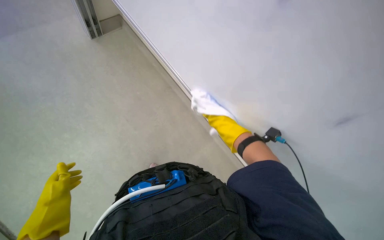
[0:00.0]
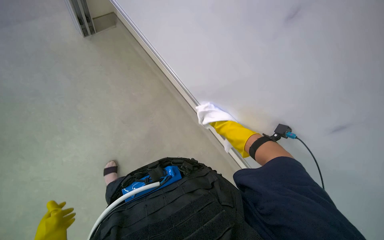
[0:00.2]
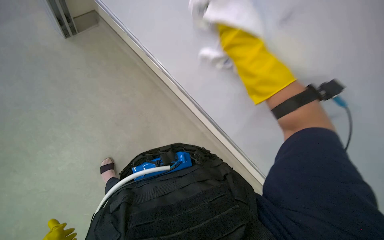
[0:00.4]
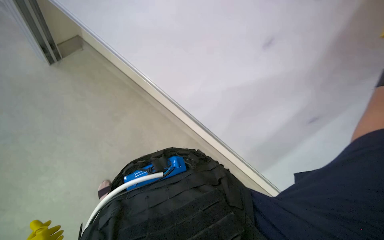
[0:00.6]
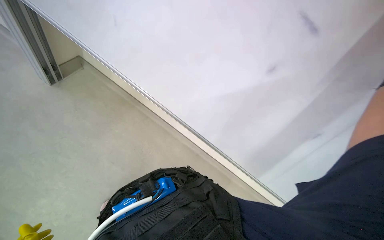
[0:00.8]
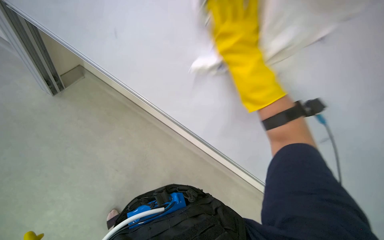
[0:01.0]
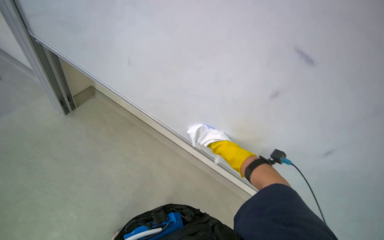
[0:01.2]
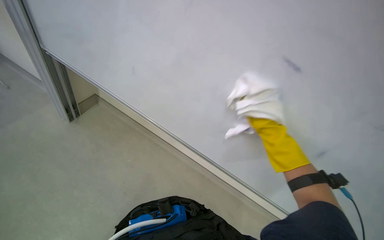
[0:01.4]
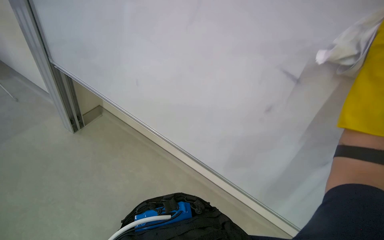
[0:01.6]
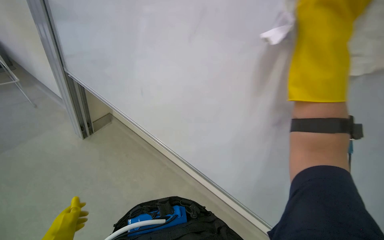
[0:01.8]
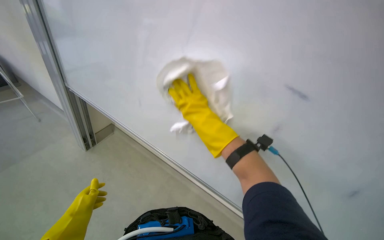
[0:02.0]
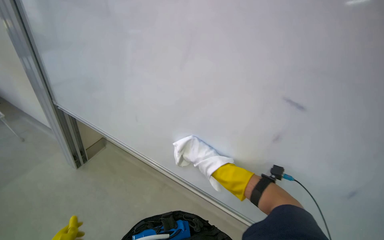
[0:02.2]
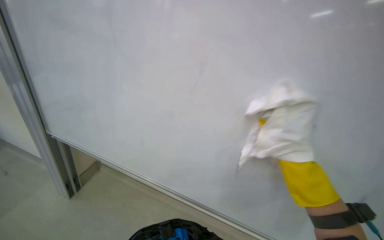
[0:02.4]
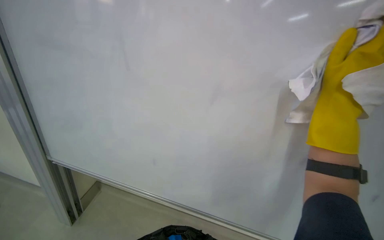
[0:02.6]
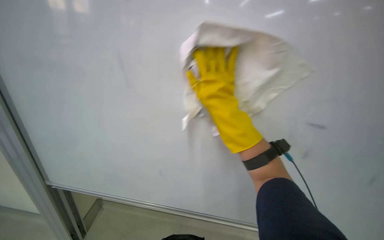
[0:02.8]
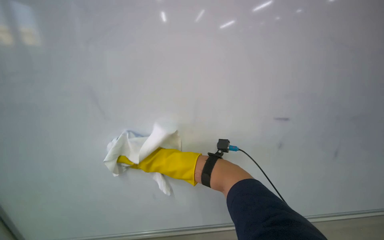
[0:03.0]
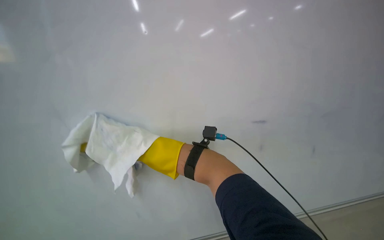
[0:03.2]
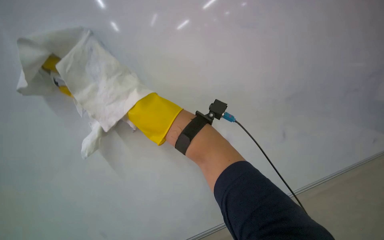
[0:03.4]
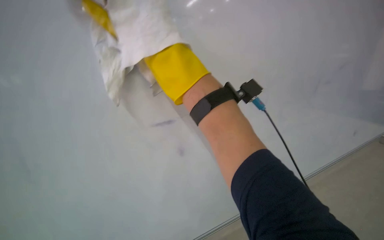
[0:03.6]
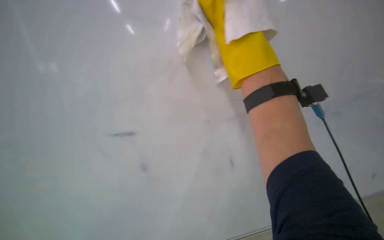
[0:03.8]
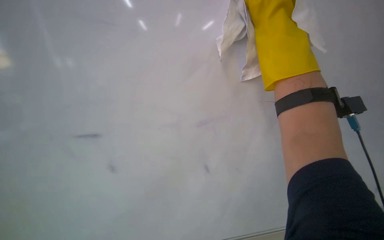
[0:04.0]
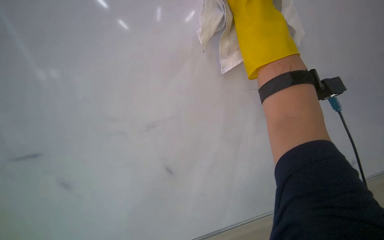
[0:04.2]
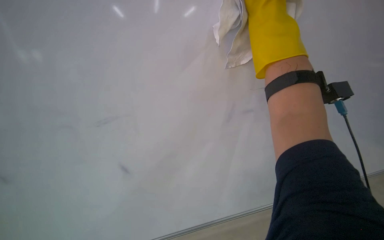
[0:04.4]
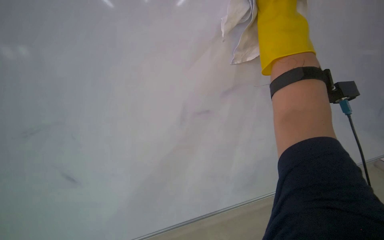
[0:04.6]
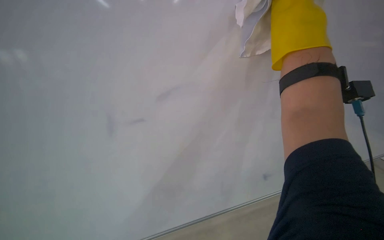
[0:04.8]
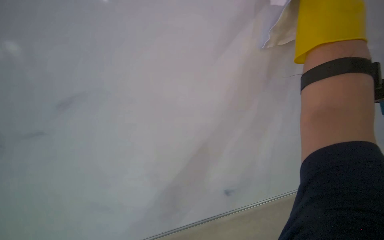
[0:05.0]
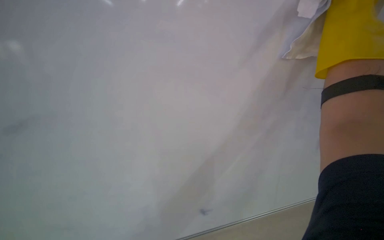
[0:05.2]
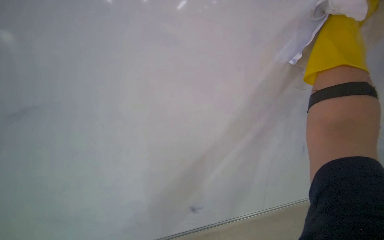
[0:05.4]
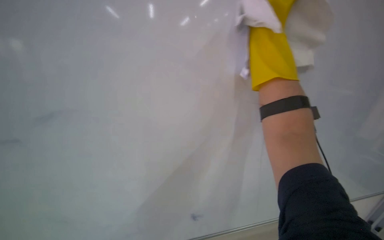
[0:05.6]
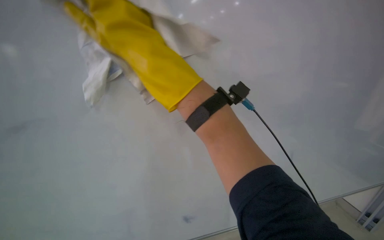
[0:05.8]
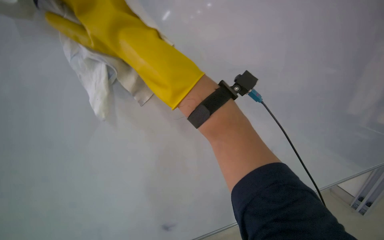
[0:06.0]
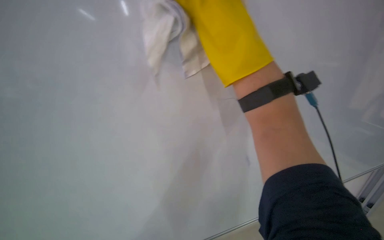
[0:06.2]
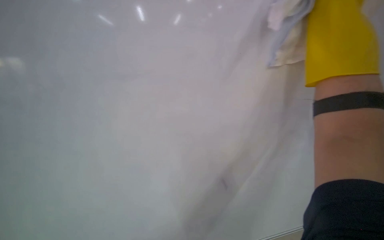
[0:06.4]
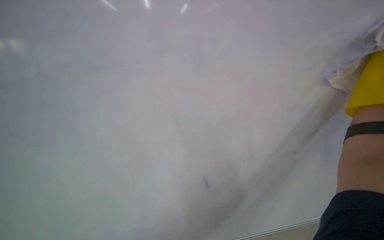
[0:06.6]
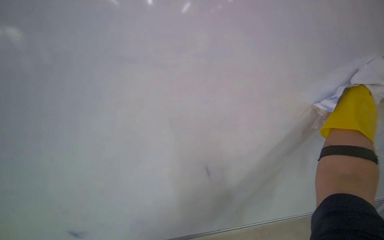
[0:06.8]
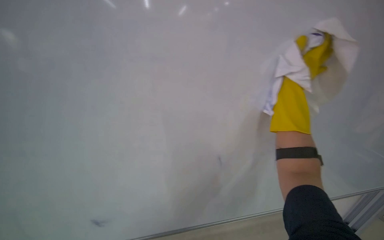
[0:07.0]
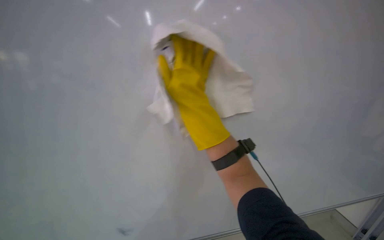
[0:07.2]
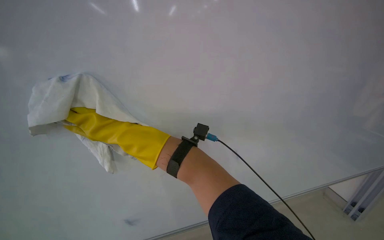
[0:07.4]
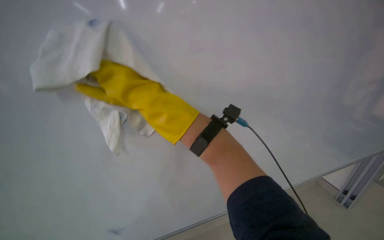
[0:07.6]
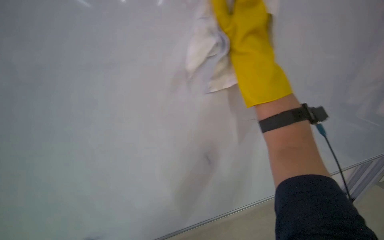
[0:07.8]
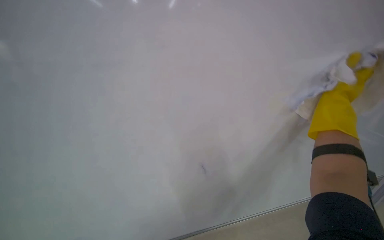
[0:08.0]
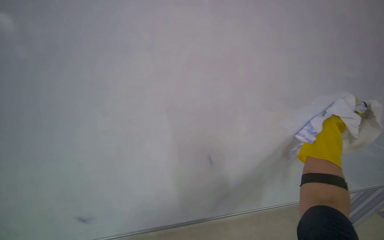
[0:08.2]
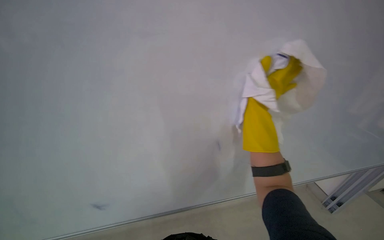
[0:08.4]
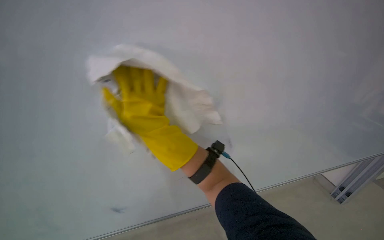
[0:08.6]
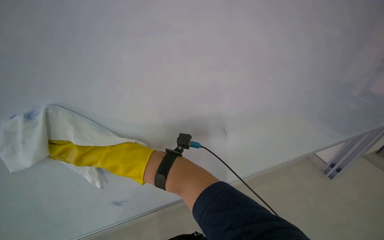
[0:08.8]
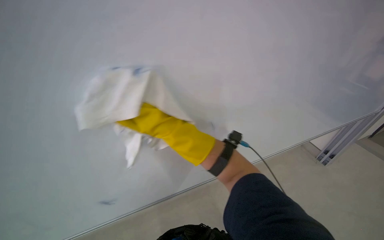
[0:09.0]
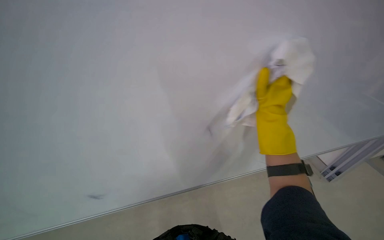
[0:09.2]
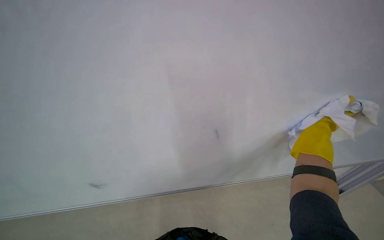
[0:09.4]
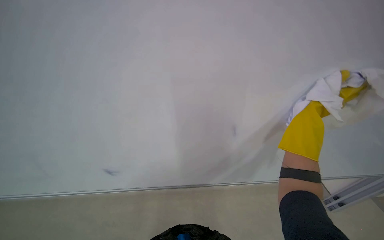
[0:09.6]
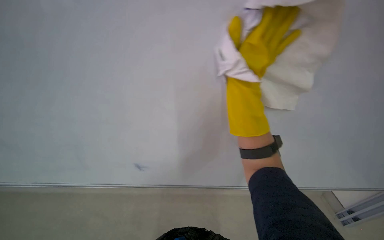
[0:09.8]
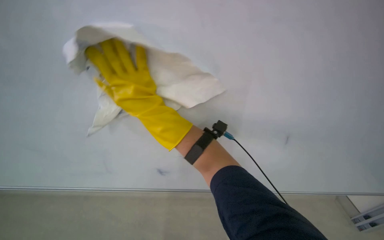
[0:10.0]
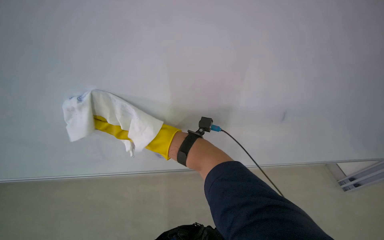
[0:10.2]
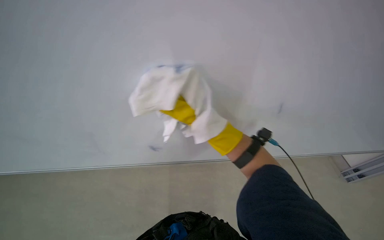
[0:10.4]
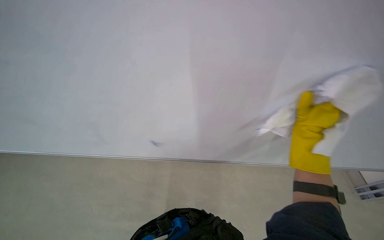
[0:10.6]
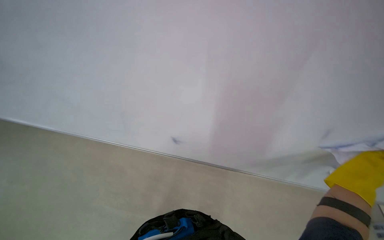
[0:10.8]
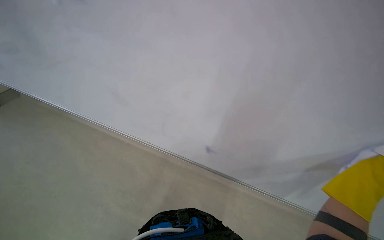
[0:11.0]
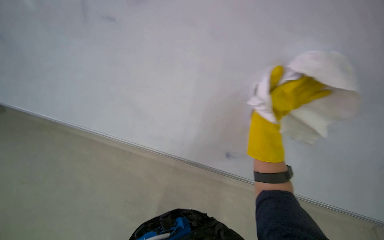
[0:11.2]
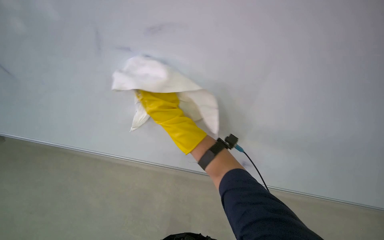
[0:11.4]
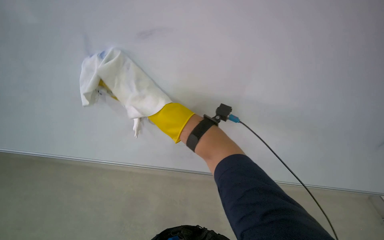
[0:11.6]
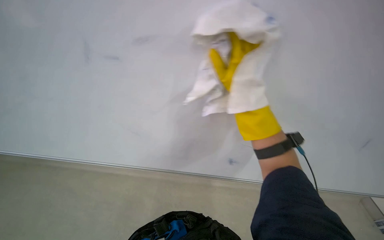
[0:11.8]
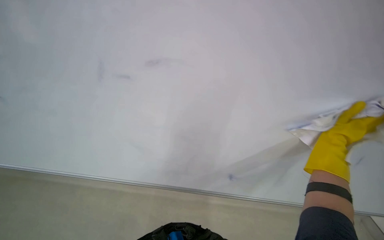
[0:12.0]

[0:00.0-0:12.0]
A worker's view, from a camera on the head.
Job: wiping surfaces.
The whole recording: Wiping whiteboard surface. The worker wipes the whiteboard surface with a white cloth.
0:01.6 to 0:03.0: The view tips upward by about 25 degrees. Everything in view rotates about 30 degrees counterclockwise.
0:03.0 to 0:04.4: The head rotates about 70 degrees to the left.
0:04.4 to 0:06.0: The wearer looks about 10 degrees further downward.
0:10.4 to 0:12.0: The scene turns approximately 30 degrees counterclockwise in the picture.

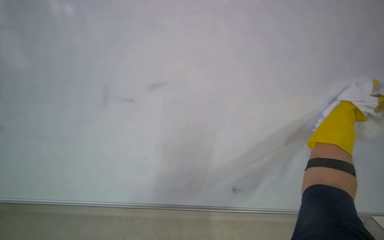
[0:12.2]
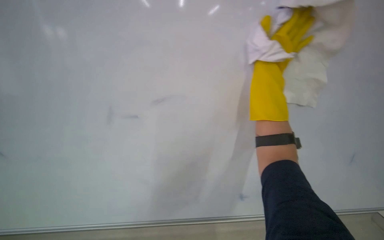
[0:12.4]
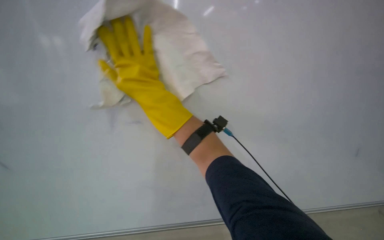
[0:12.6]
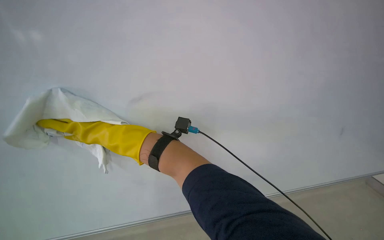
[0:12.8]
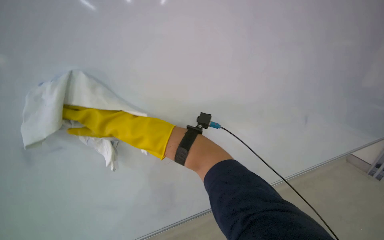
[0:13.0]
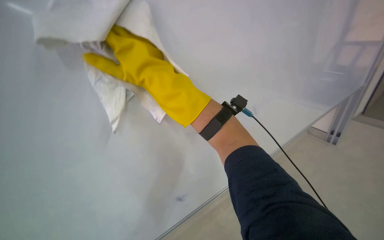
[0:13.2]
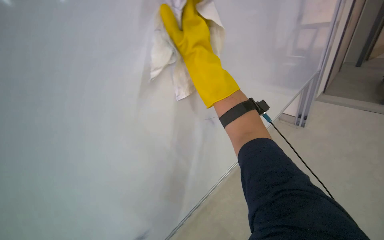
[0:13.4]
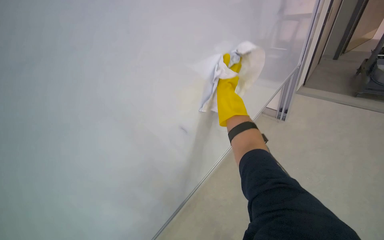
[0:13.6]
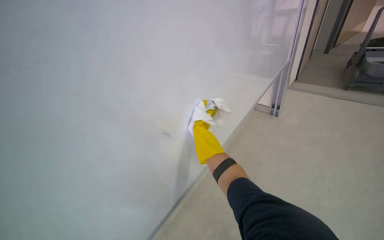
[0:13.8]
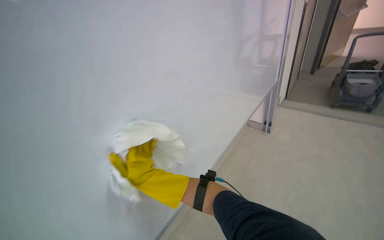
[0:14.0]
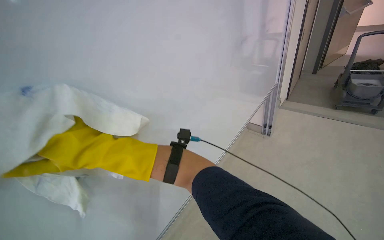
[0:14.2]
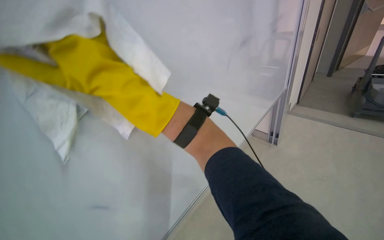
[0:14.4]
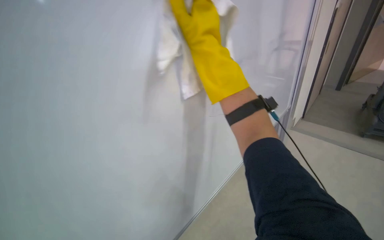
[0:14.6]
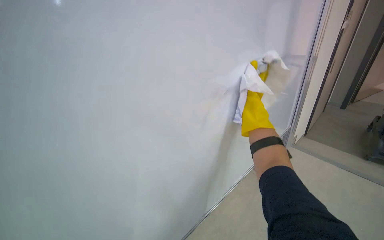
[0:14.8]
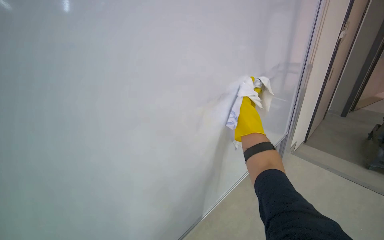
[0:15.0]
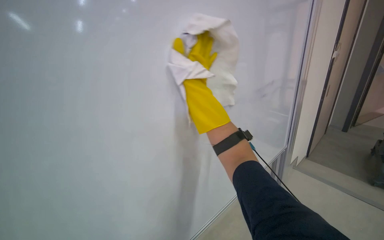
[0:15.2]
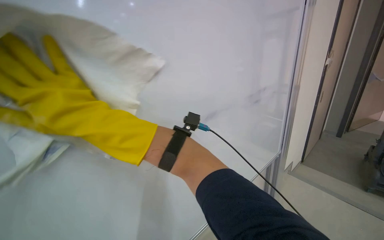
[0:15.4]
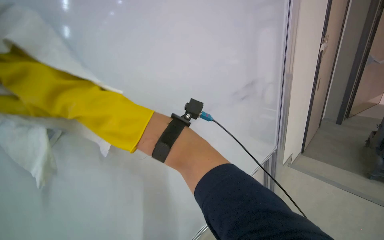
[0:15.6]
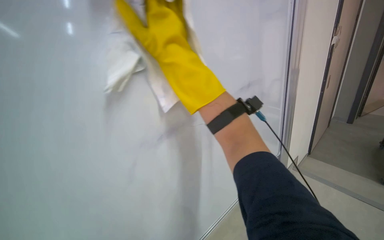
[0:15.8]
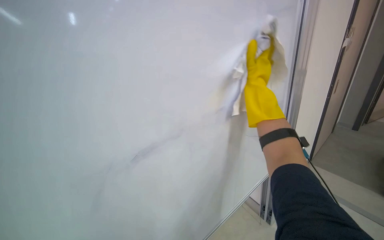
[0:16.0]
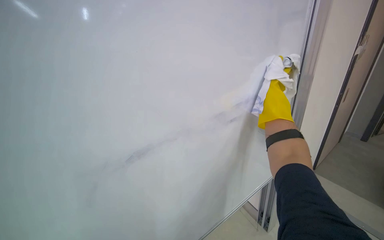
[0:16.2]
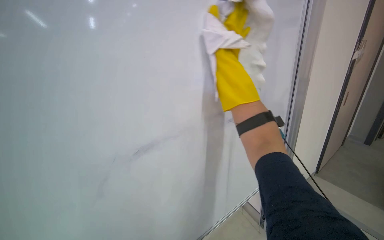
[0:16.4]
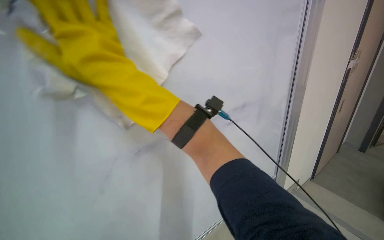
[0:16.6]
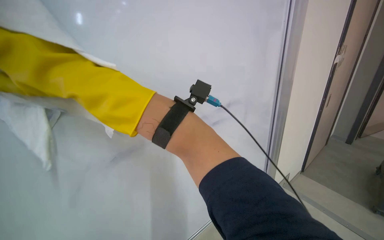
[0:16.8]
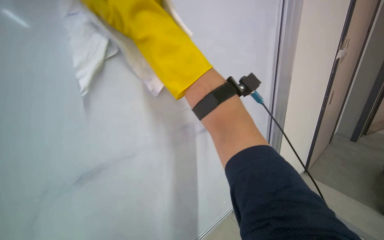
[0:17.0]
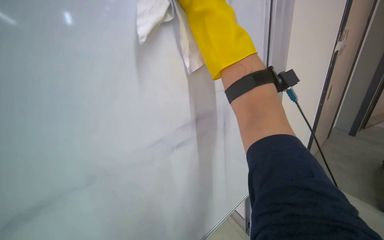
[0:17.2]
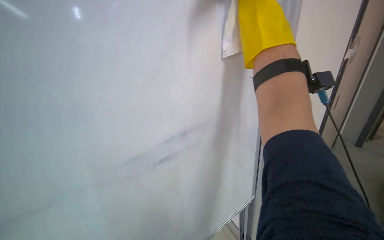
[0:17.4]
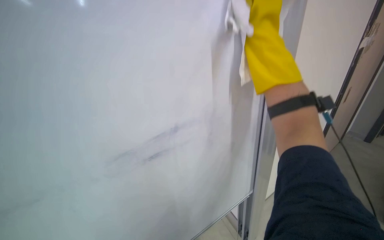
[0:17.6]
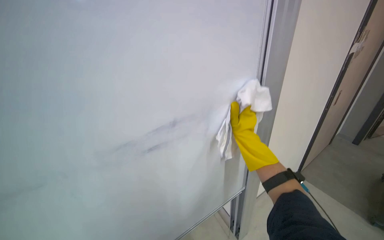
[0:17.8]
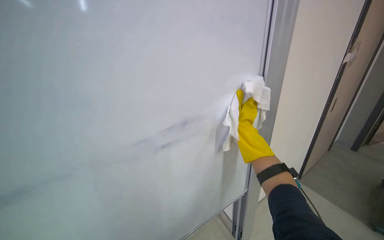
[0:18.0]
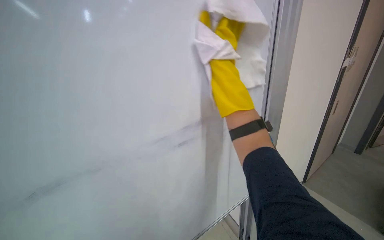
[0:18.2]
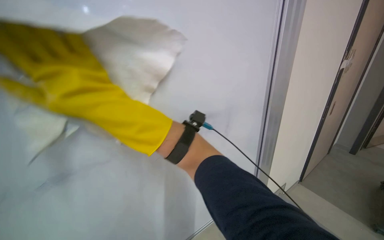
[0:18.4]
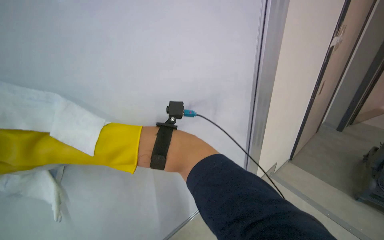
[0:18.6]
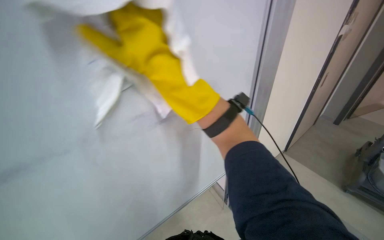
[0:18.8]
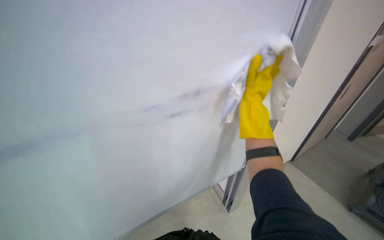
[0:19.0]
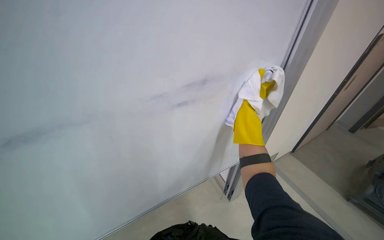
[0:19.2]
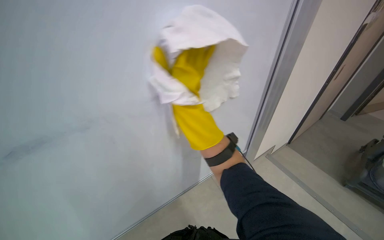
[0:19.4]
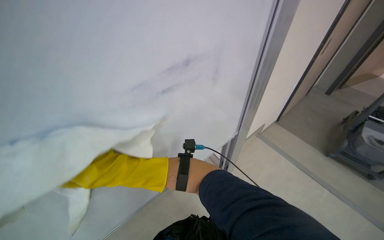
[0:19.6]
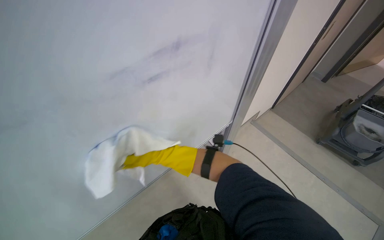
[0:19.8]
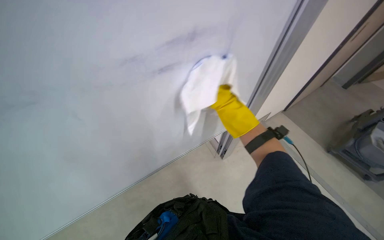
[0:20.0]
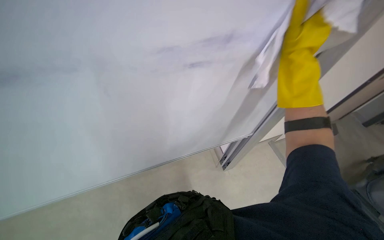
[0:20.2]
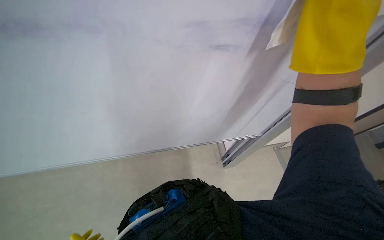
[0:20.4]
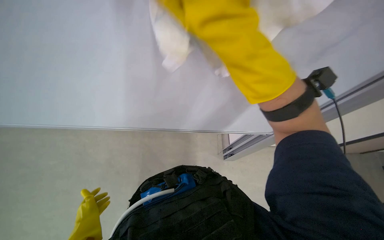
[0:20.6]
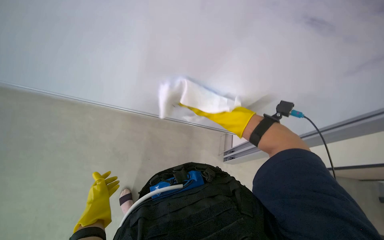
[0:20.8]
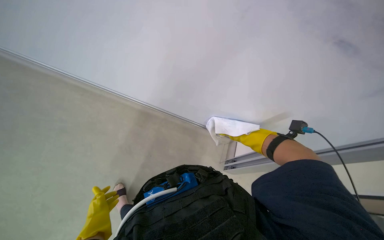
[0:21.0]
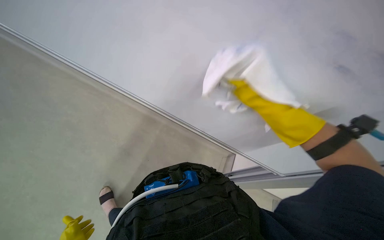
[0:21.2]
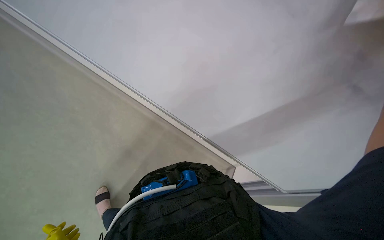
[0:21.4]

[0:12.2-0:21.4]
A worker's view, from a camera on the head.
Job: wiping surfaces.
The whole recording: Wiping whiteboard surface. The worker wipes the whiteboard surface with a white cloth.
0:12.2 to 0:13.8: The camera sweeps to the right, by approximately 15 degrees. The camera pitches downward, by about 25 degrees.
0:13.8 to 0:15.2: The head travels roughly 50 cm. The view tips upward by some 15 degrees.
0:18.4 to 0:19.8: The view tilts about 25 degrees downward.
0:19.8 to 0:21.4: The wearer looks approximately 45 degrees further to the left.
